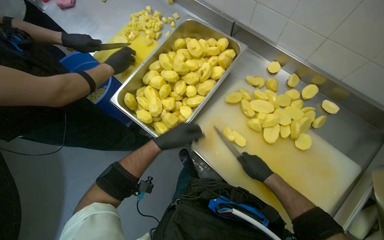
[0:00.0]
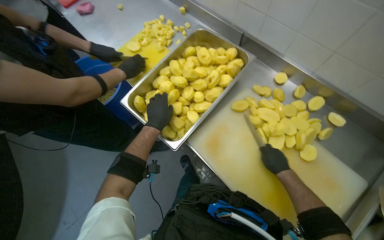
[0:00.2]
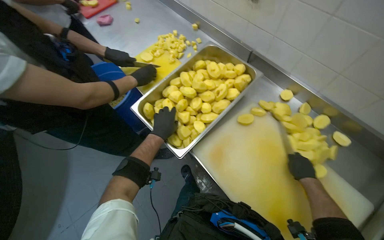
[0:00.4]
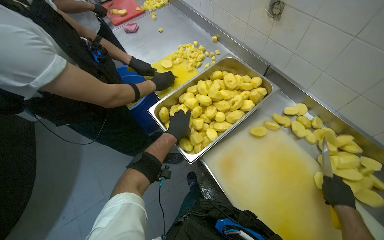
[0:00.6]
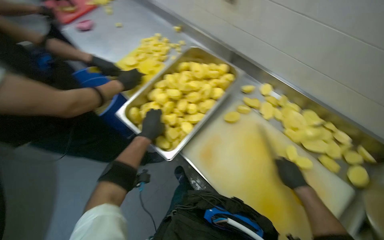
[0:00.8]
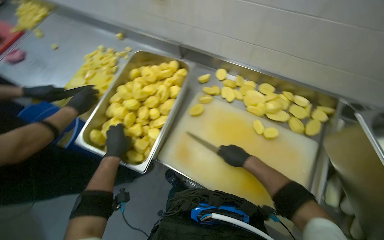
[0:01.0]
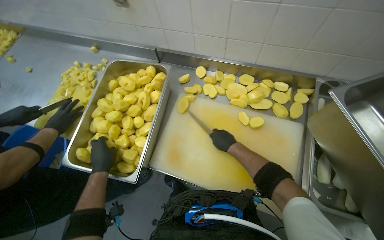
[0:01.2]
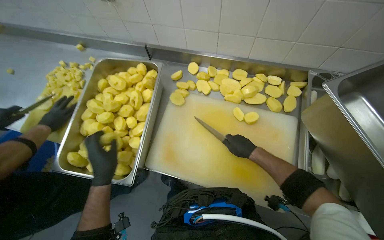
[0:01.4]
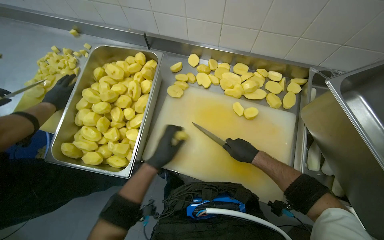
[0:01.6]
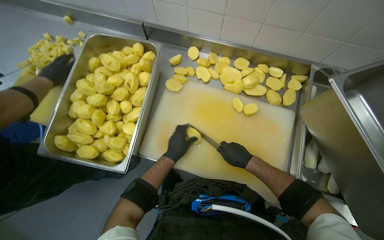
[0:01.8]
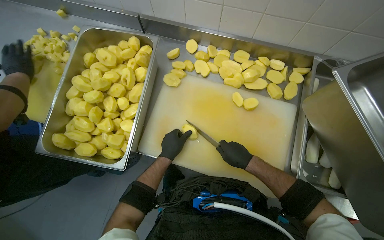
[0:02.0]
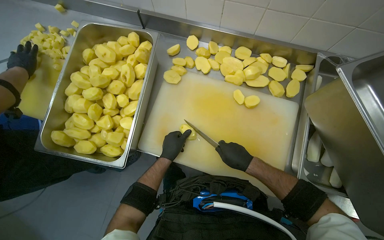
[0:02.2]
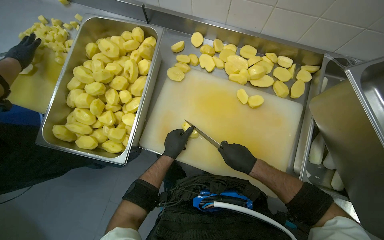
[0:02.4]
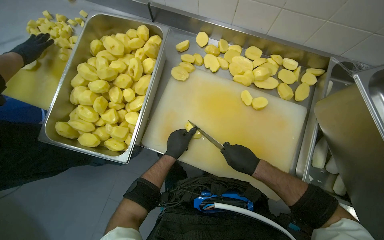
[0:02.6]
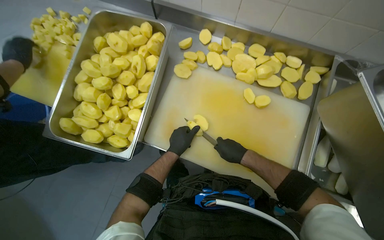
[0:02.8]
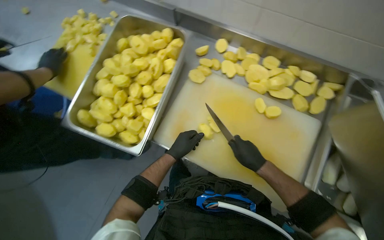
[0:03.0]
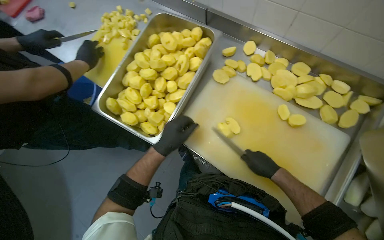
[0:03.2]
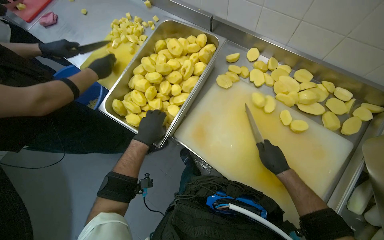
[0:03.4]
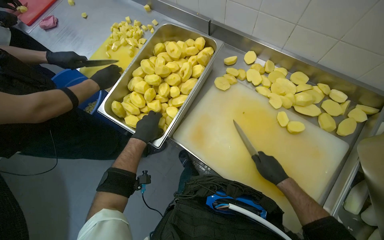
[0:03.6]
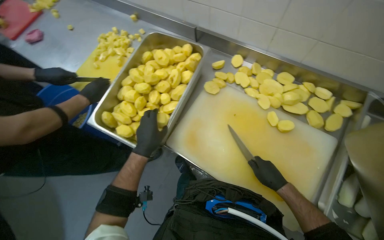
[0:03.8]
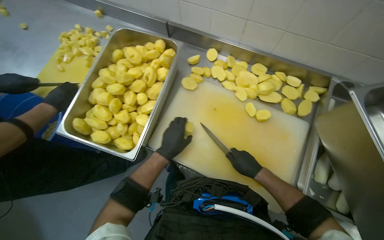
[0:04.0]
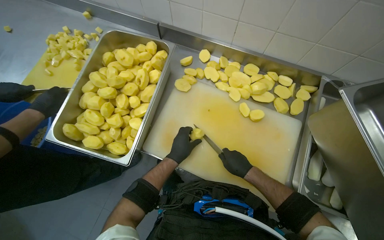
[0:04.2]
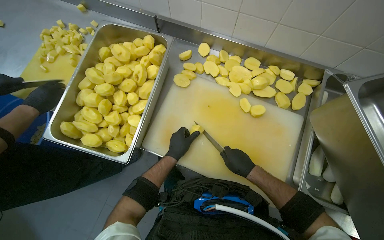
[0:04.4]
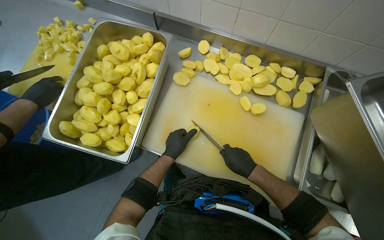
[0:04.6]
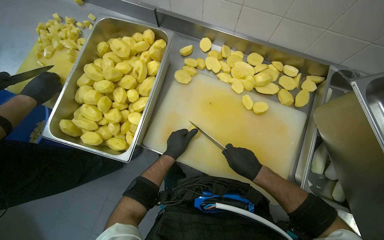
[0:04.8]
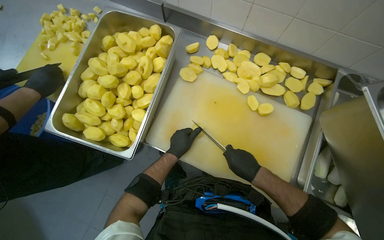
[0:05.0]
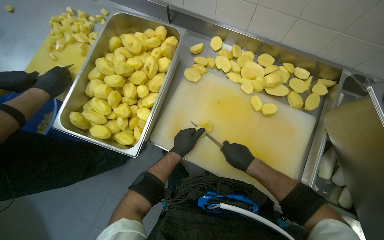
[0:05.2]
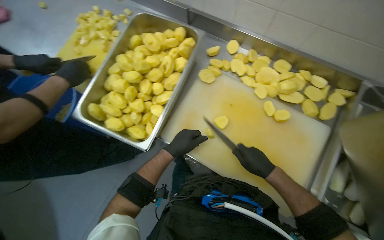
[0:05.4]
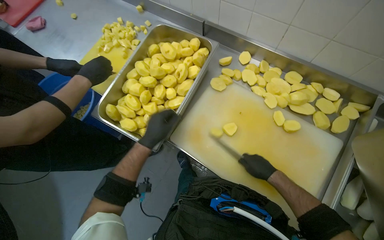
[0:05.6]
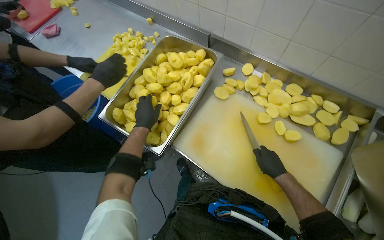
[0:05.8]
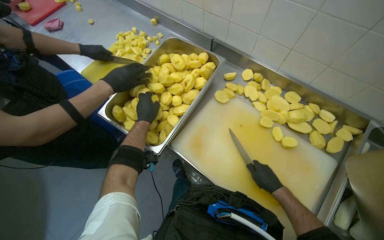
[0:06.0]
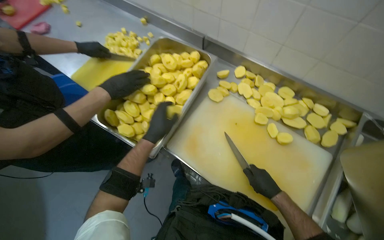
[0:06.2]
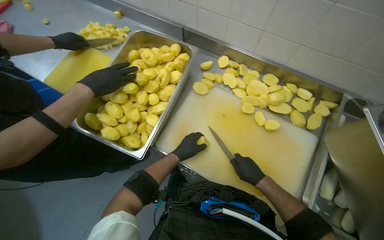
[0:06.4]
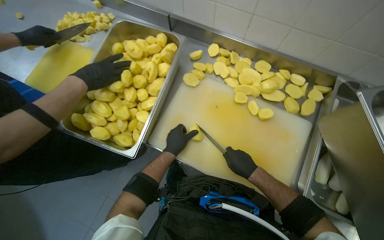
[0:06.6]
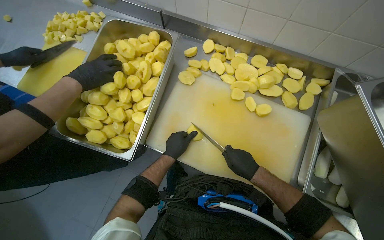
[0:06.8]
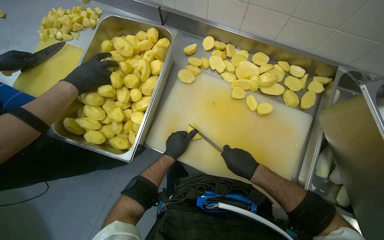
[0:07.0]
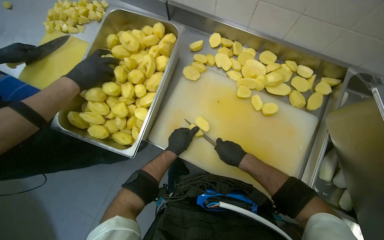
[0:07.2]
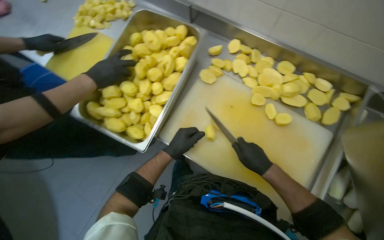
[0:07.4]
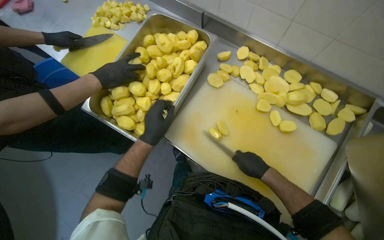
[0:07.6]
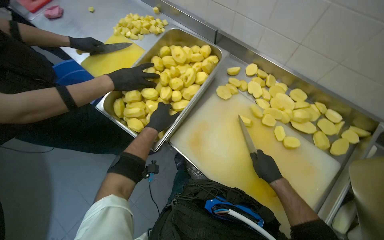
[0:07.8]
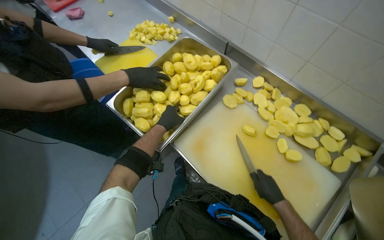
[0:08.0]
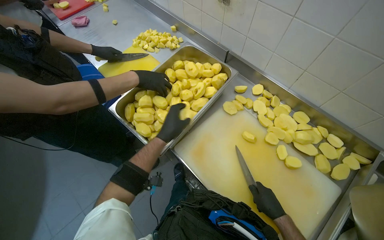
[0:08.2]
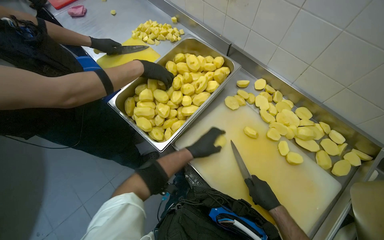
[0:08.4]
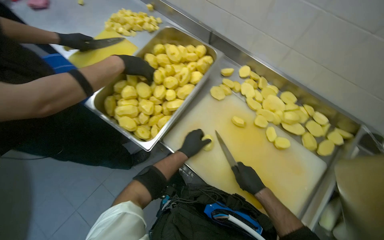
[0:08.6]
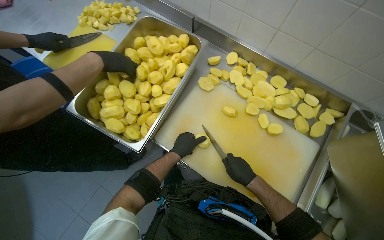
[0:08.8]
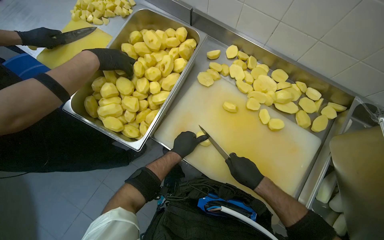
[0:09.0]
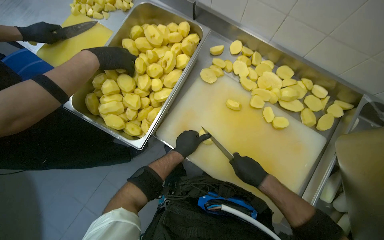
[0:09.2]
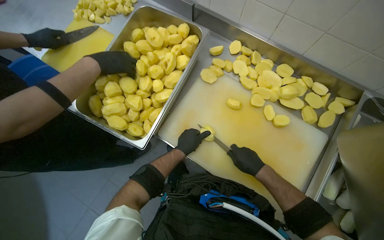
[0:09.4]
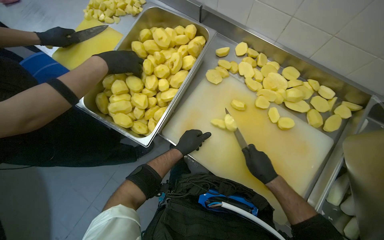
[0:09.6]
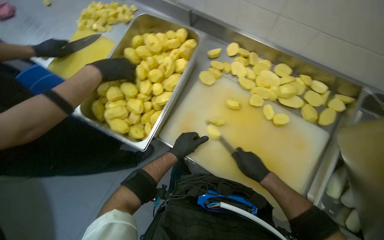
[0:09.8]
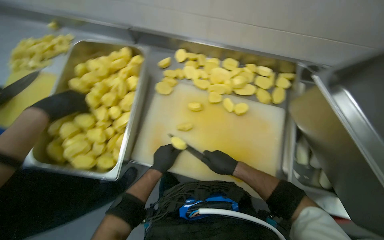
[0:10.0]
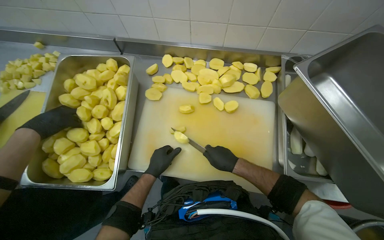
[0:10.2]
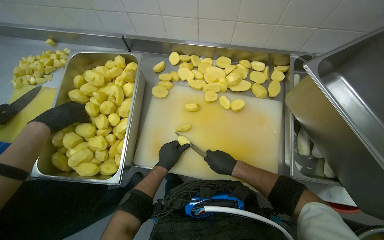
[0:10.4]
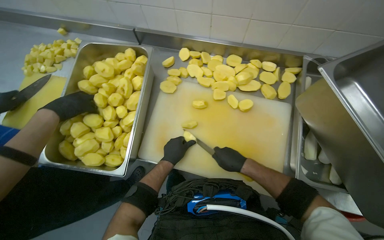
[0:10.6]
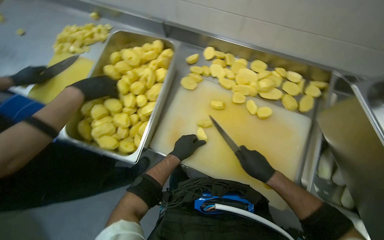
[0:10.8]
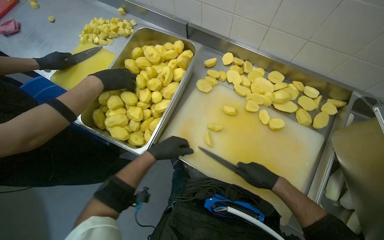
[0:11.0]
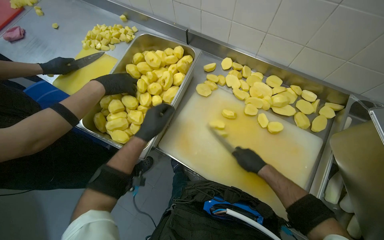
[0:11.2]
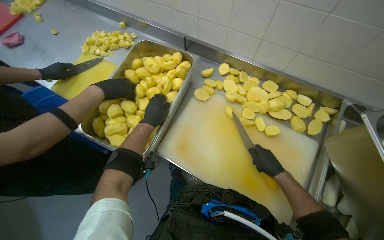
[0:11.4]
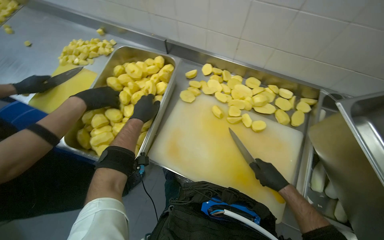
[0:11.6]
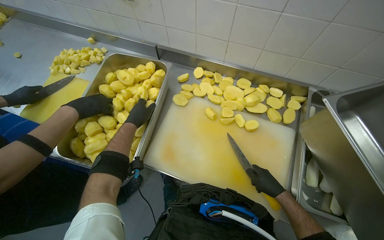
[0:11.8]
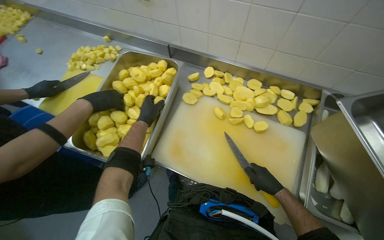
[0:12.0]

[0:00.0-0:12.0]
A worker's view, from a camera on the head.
Job: preparing food.
The whole recording: Dicing potatoes on cutting board. The worker dices peeled potatoes into smaller pieces on a cutting board.
0:00.0 to 0:01.6: The head rotates roughly 25 degrees to the right.
0:01.6 to 0:03.0: The hands are busy where they are.
0:04.4 to 0:06.0: The left hand shifts roughly 25 cm to the left and up the picture.
0:06.0 to 0:07.6: The left hand goes about 15 cm to the right and nearer to the camera.
0:07.6 to 0:09.0: The left hand travels farther from the camera and to the right by roughly 15 cm.
0:10.4 to 0:12.0: The left hand travels up the picture and to the left by about 20 cm, while the right hand is displaced to the right by approximately 10 cm.

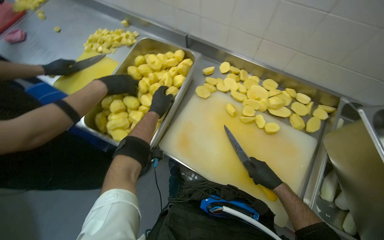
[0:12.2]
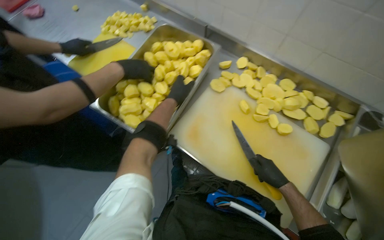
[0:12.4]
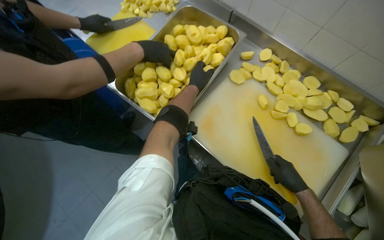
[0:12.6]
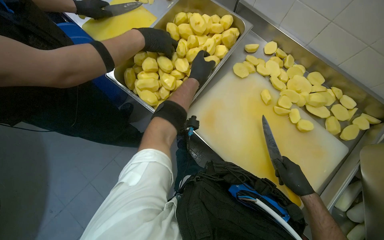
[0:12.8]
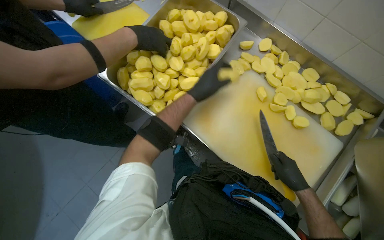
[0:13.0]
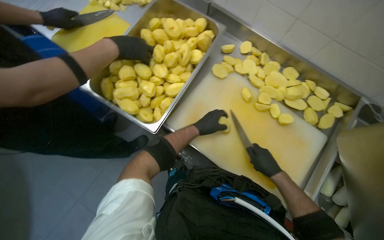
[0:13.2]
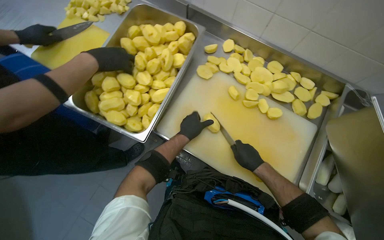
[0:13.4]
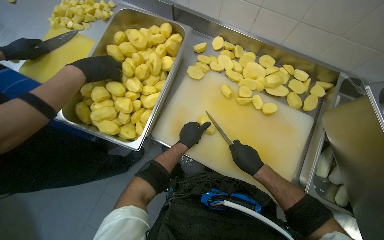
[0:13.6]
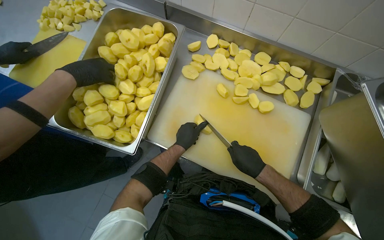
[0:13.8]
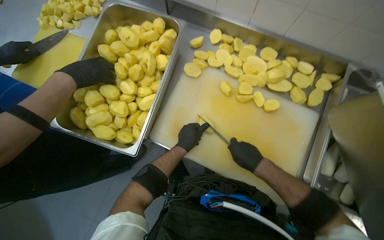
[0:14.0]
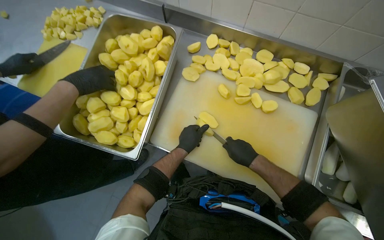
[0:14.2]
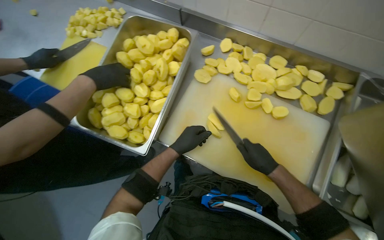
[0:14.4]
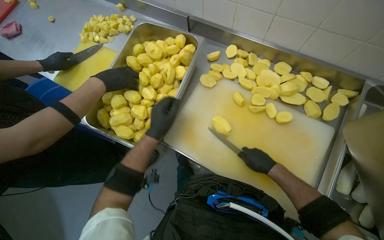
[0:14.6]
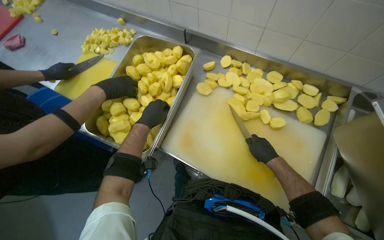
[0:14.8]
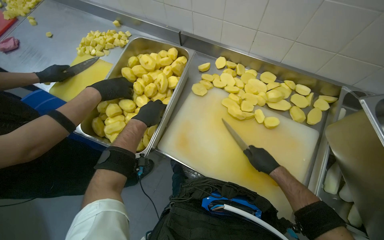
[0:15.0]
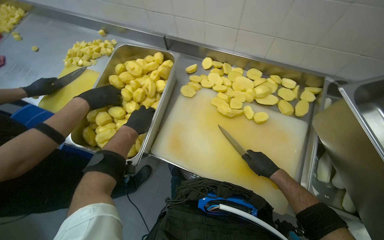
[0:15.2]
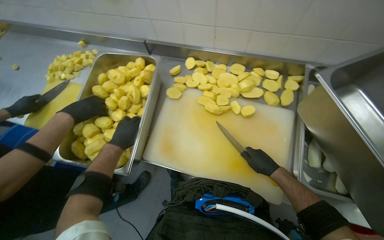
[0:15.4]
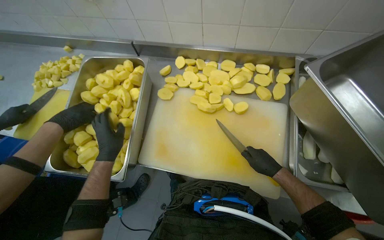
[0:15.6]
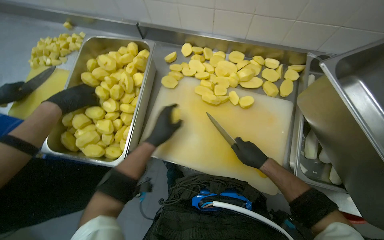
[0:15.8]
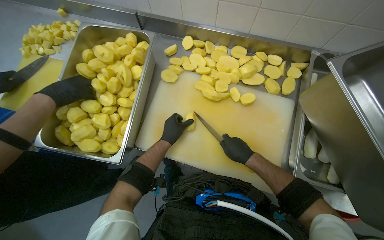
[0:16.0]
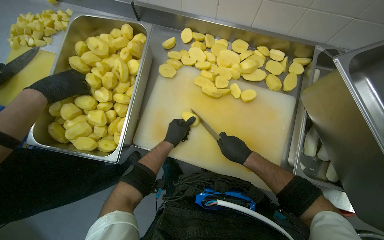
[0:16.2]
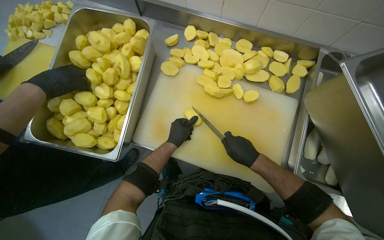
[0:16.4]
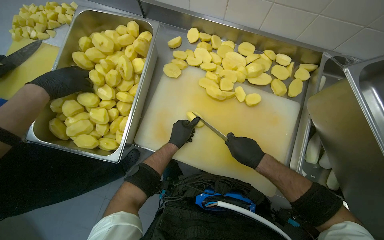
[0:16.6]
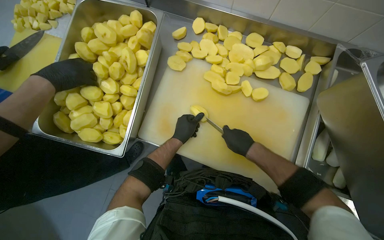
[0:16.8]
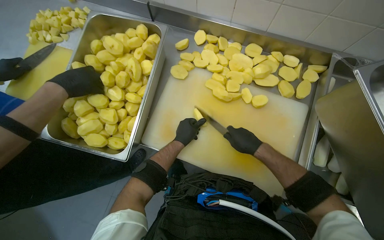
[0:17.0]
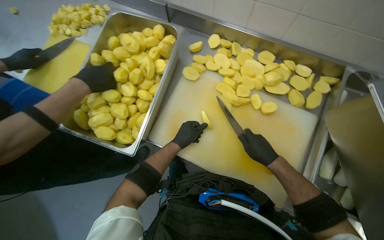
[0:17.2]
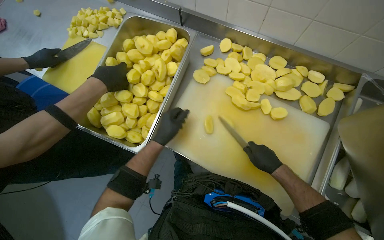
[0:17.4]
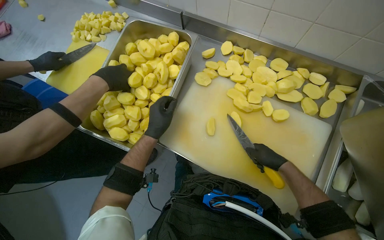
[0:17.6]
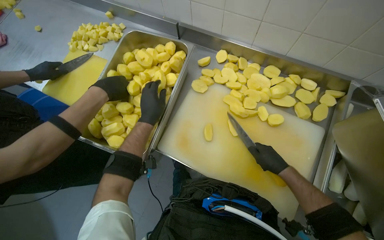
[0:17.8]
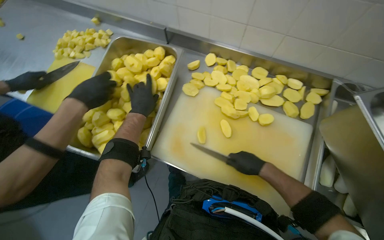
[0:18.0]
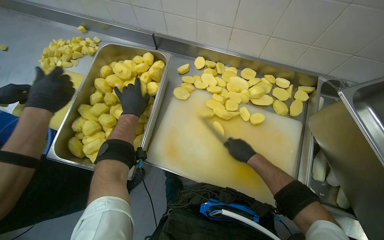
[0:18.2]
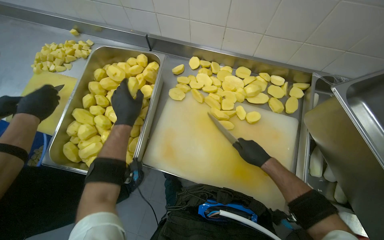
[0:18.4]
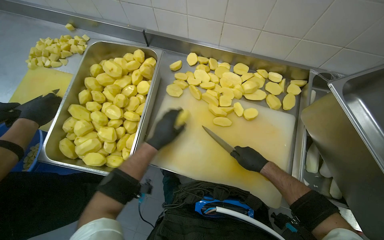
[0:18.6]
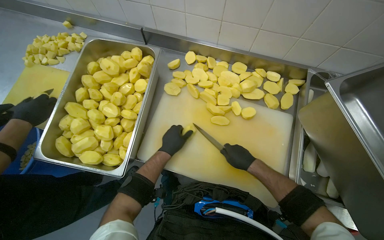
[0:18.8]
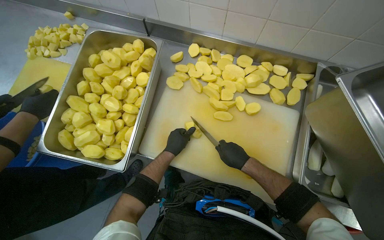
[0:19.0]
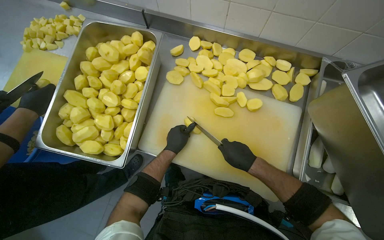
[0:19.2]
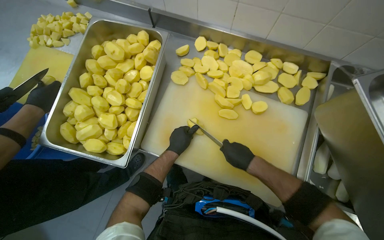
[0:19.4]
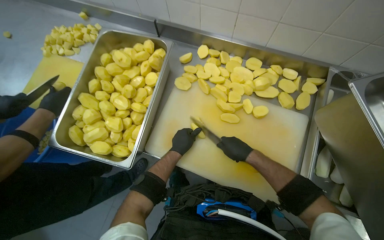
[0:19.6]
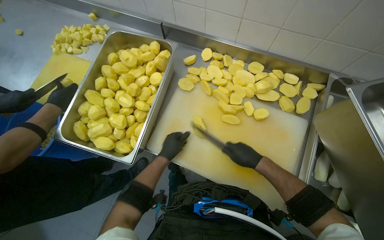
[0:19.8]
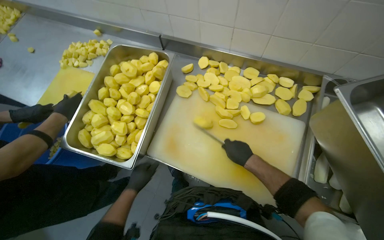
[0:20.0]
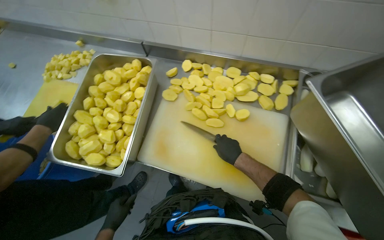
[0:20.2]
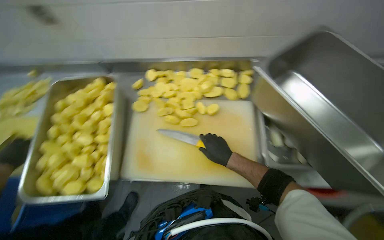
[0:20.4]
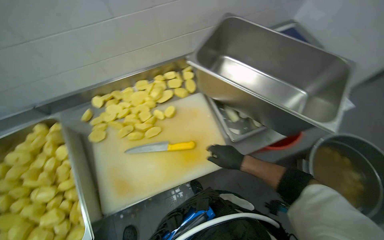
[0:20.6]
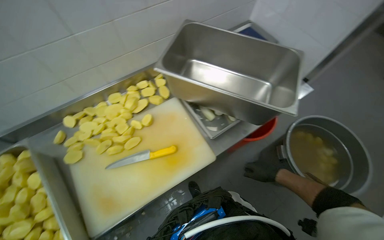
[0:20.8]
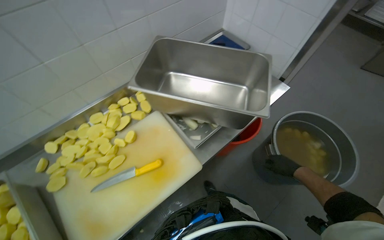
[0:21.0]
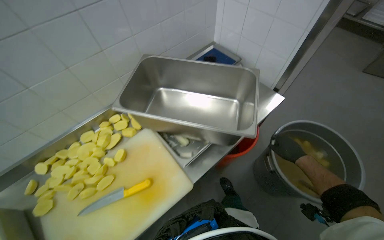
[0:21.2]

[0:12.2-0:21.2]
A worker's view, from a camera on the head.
Job: preparing food.
The whole recording: Dicing potatoes on cutting board. The worker dices peeled potatoes into smaller pieces on a cutting board.
0:12.2 to 0:13.8: The left hand heads down the picture and to the right, covering about 20 cm.
0:13.8 to 0:15.2: The left hand goes approximately 20 cm to the left and up the picture.
0:15.2 to 0:16.6: The left hand moves to the right, about 20 cm.
0:16.6 to 0:18.2: The left hand heads up the picture and to the left, covering about 25 cm.
0:18.2 to 0:19.8: The left hand shifts roughly 25 cm down the picture and to the right.
0:19.8 to 0:21.2: The wearer looks approximately 65 degrees further to the right. The view tilts roughly 15 degrees upward.
